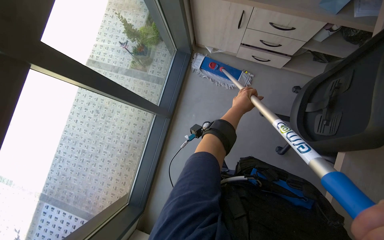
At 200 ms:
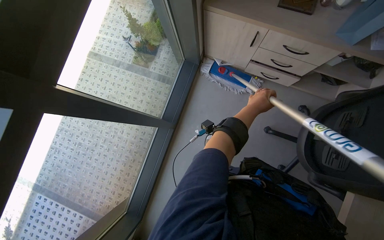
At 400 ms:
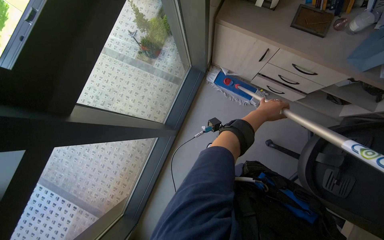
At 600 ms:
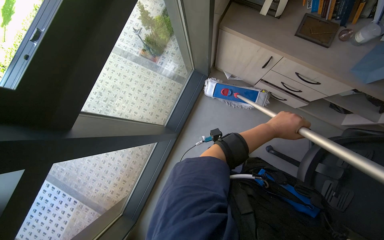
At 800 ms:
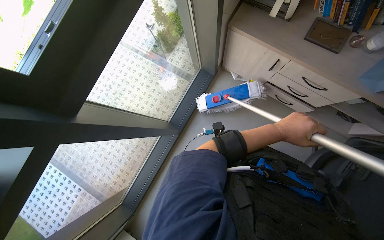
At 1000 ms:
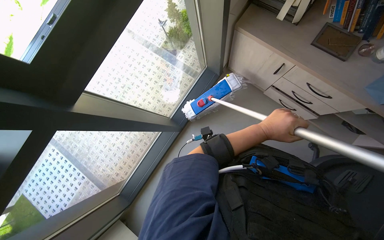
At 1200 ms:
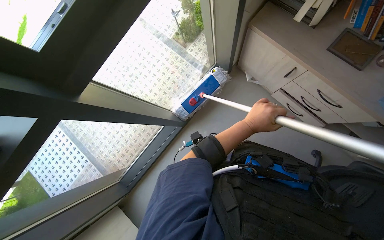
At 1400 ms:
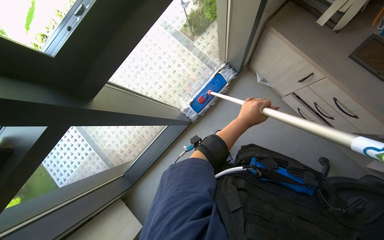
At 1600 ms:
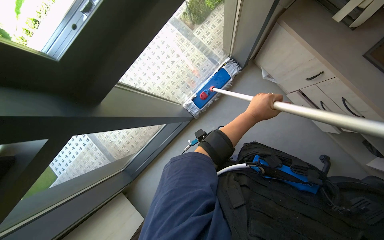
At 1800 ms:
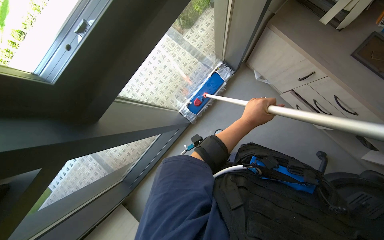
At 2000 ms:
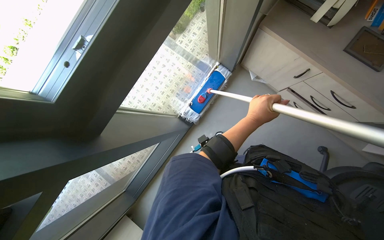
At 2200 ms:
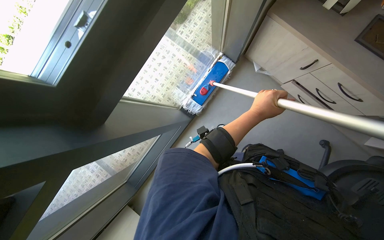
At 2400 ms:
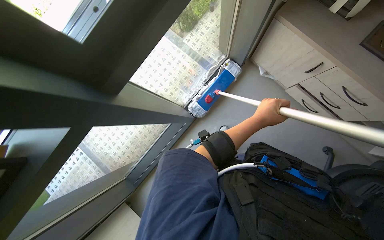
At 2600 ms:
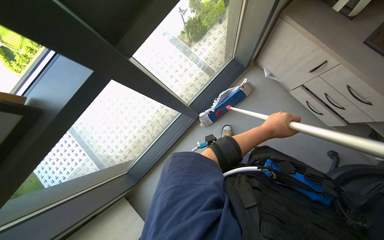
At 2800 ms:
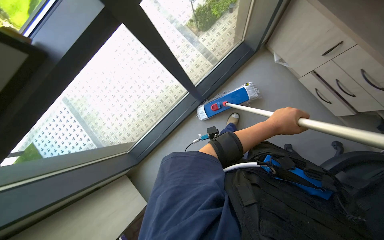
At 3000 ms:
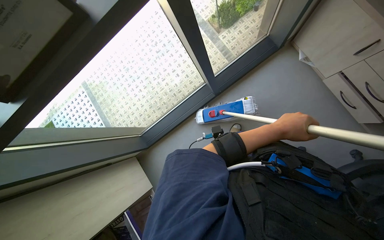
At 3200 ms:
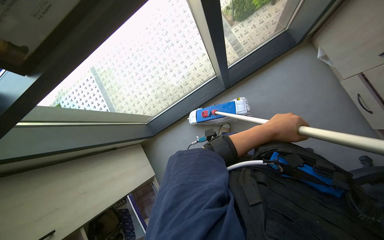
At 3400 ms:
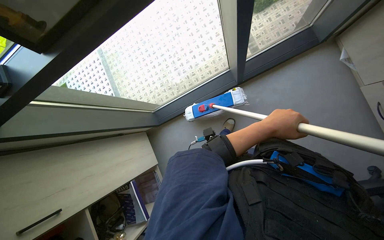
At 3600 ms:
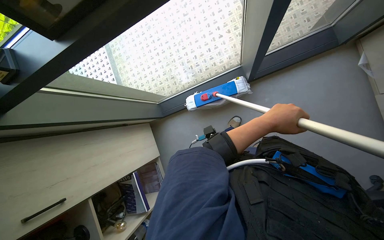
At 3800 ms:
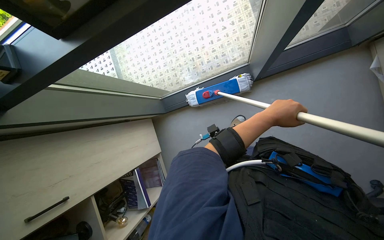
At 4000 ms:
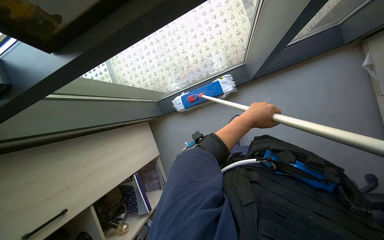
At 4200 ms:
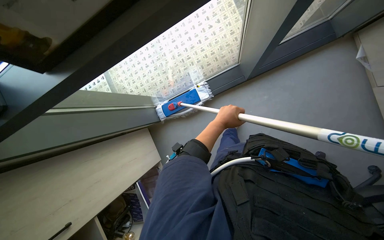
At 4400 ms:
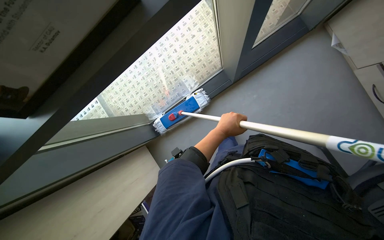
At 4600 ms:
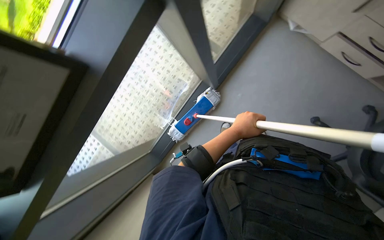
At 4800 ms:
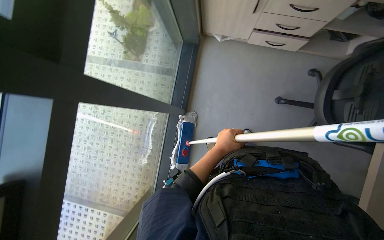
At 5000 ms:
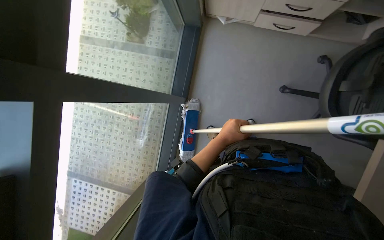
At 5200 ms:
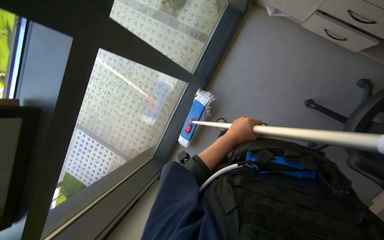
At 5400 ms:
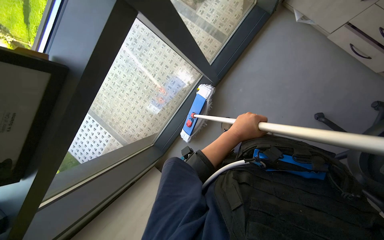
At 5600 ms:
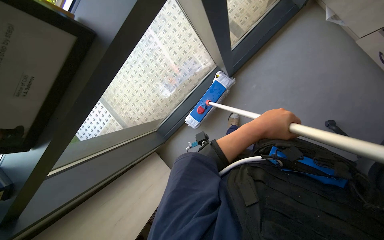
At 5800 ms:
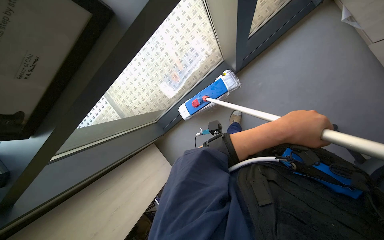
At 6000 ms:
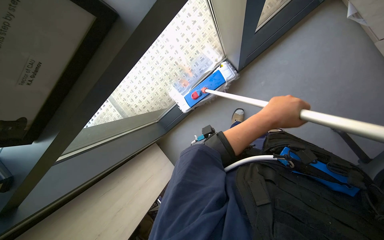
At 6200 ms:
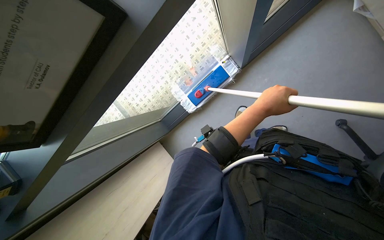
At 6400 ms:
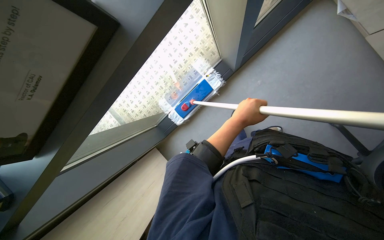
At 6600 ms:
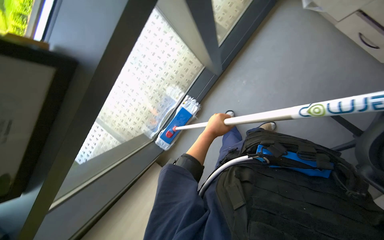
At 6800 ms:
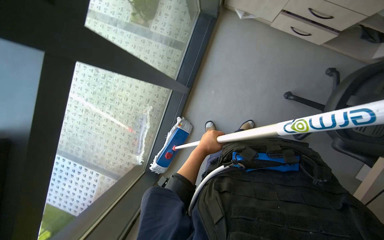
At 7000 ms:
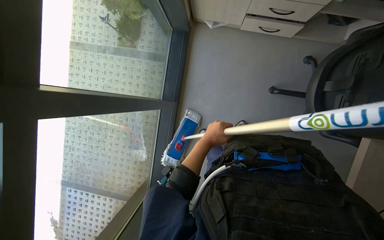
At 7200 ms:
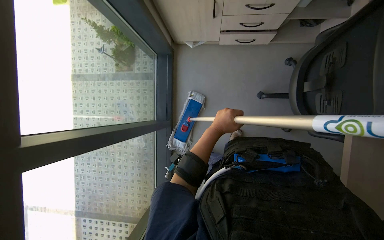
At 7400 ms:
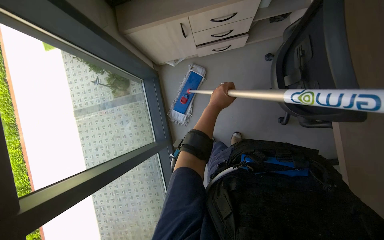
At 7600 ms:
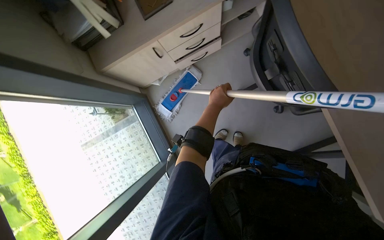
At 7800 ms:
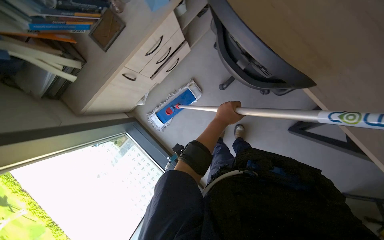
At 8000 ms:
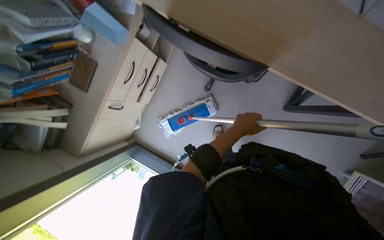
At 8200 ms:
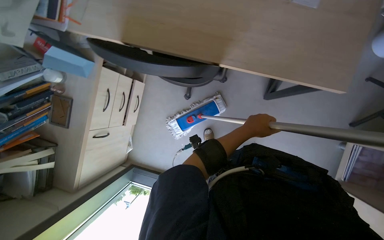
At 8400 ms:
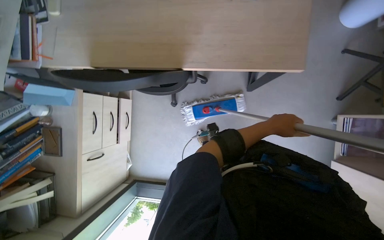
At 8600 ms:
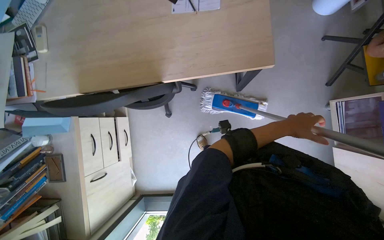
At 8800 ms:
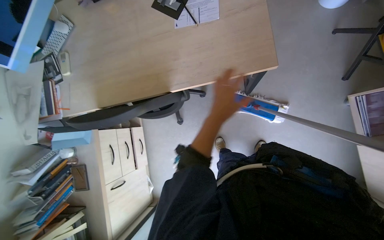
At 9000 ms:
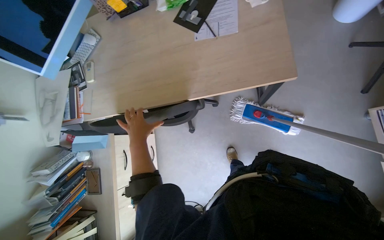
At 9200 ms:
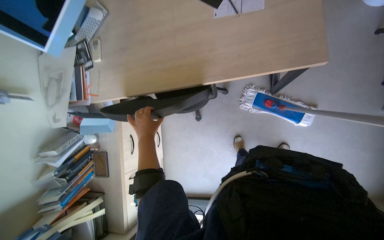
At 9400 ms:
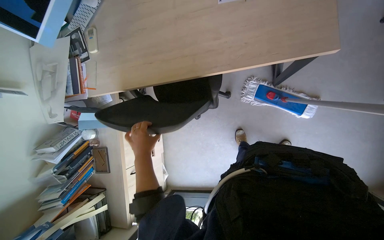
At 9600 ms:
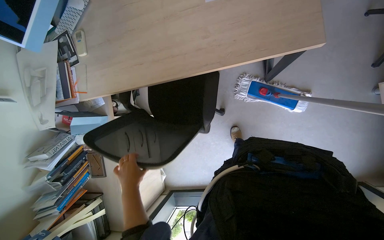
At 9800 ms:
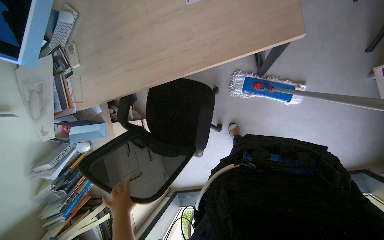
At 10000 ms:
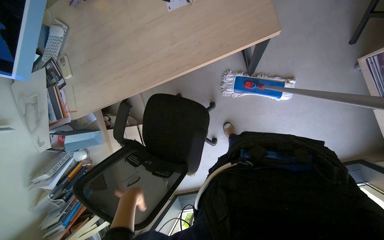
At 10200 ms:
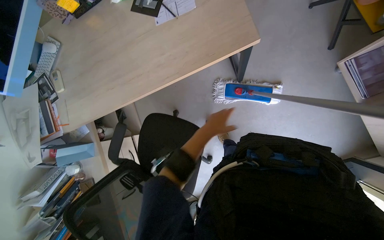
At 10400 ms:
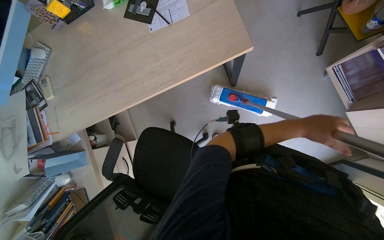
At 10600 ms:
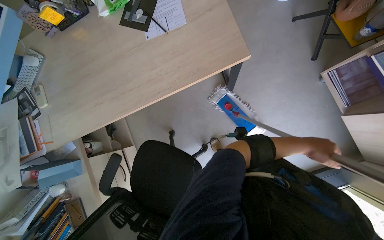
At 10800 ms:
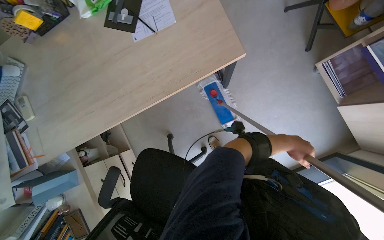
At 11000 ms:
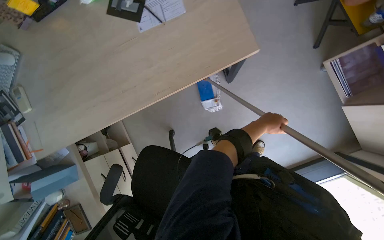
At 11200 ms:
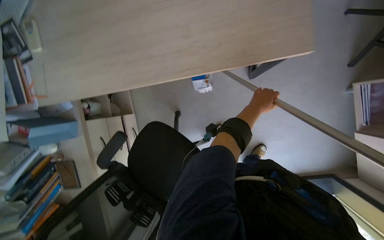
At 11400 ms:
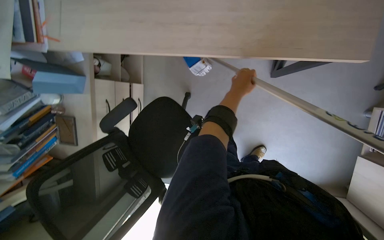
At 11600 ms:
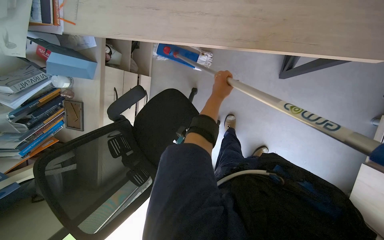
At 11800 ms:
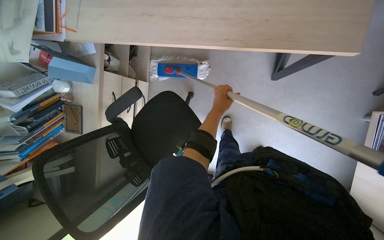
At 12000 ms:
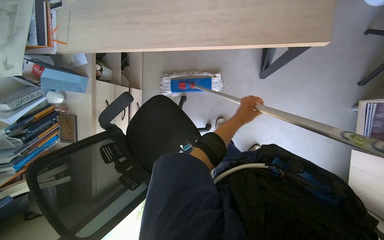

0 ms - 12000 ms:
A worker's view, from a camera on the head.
Job: mopping floor.
The whole recording: Mopping office floor. The worker mops the office floor, moving a chair to clean underneath.
0 ms - 1600 ms: The scene turns about 30 degrees clockwise in the picture.
4400 ms - 6000 ms: The wearer looks about 15 degrees further downward. The scene rotates clockwise by some 30 degrees.
6000 ms - 7600 ms: The camera is carried some 40 cm. The view tilts approximately 20 degrees upward. The scene turns roughly 65 degrees counterclockwise in the picture.
7600 ms - 9000 ms: The camera is carried about 40 cm. The camera pitches upward, by about 20 degrees. The scene turns approximately 70 degrees counterclockwise in the picture.

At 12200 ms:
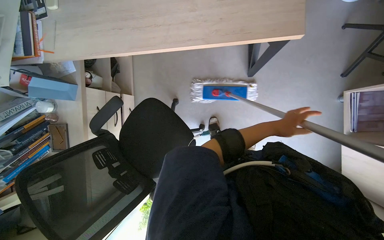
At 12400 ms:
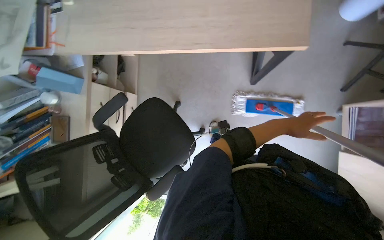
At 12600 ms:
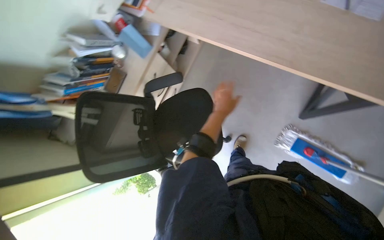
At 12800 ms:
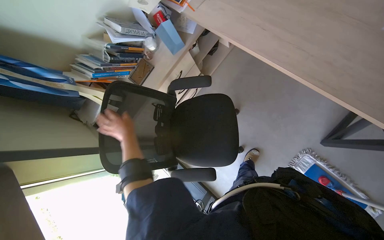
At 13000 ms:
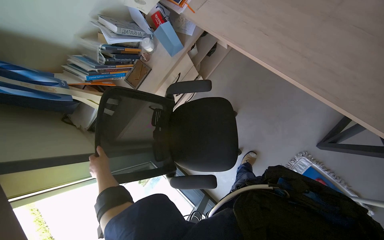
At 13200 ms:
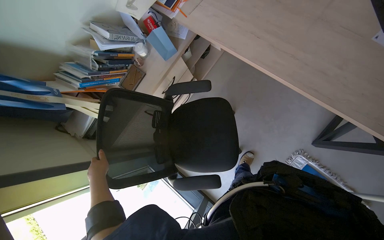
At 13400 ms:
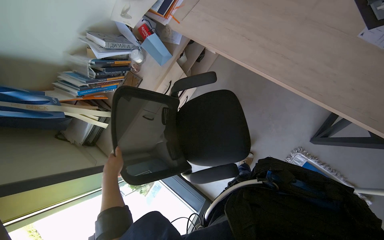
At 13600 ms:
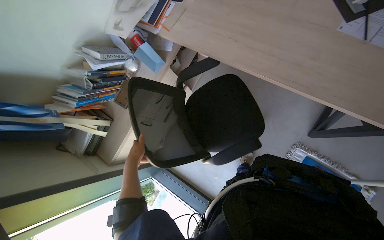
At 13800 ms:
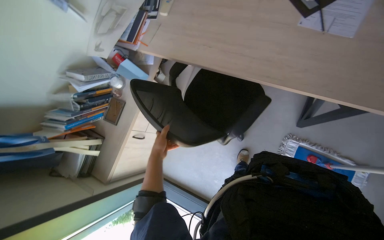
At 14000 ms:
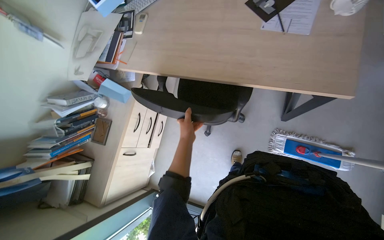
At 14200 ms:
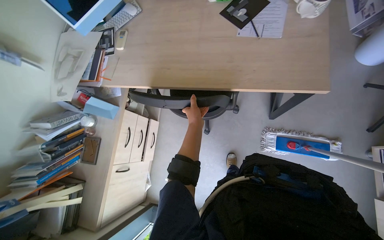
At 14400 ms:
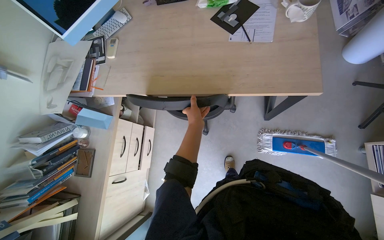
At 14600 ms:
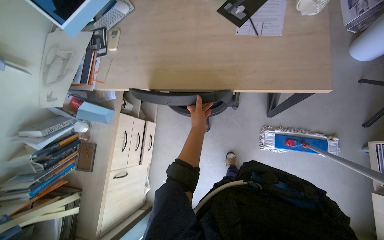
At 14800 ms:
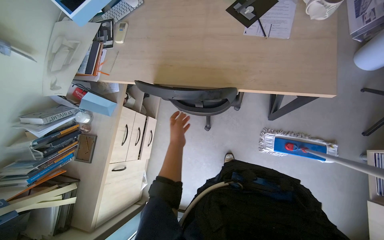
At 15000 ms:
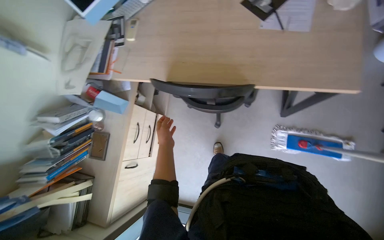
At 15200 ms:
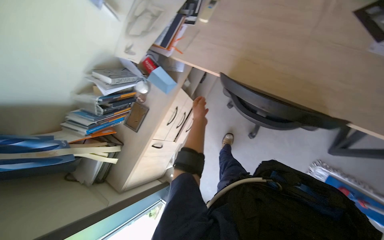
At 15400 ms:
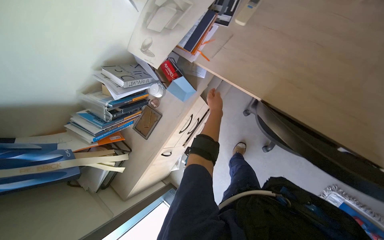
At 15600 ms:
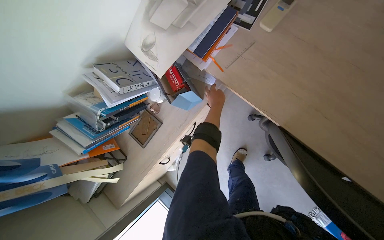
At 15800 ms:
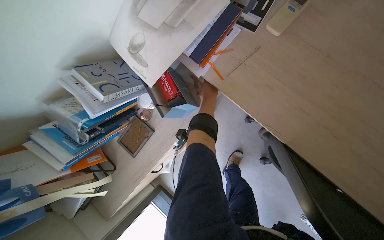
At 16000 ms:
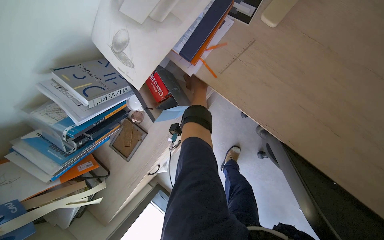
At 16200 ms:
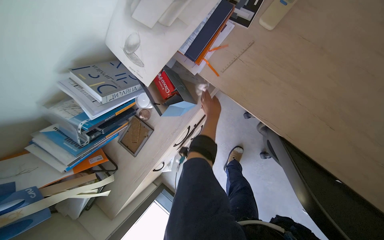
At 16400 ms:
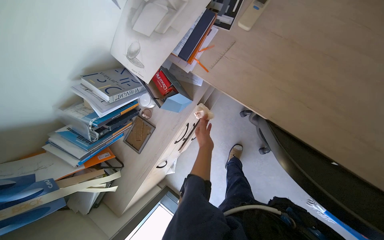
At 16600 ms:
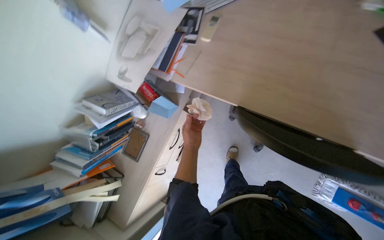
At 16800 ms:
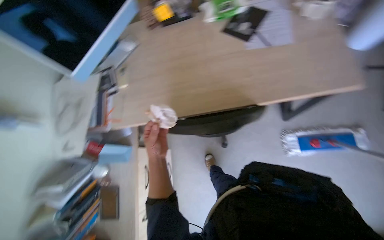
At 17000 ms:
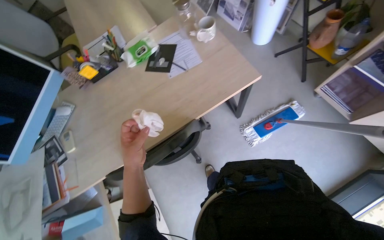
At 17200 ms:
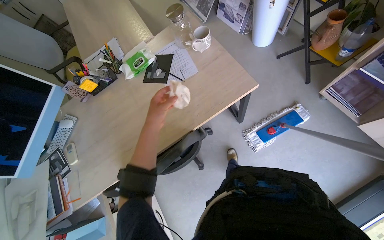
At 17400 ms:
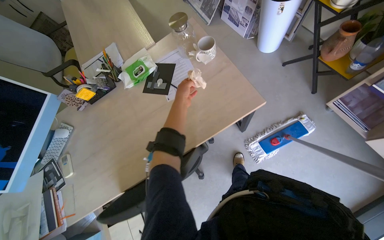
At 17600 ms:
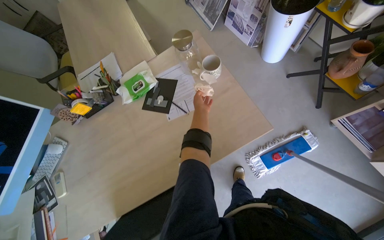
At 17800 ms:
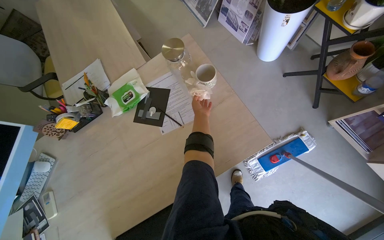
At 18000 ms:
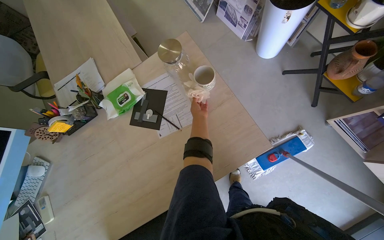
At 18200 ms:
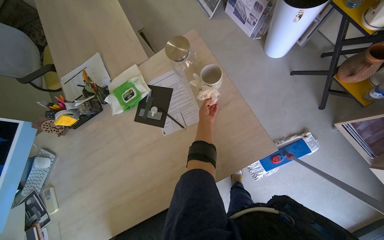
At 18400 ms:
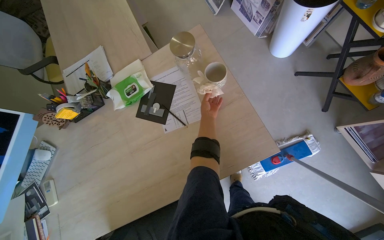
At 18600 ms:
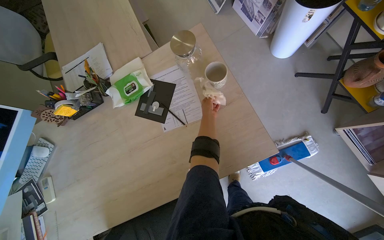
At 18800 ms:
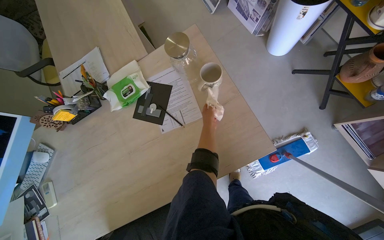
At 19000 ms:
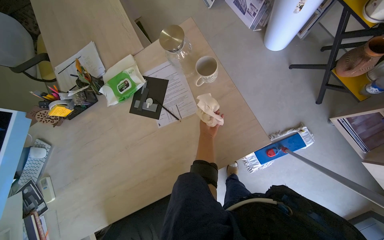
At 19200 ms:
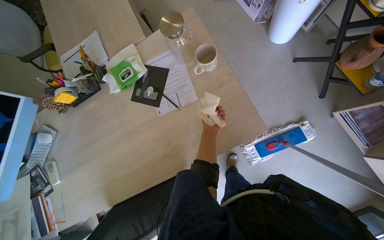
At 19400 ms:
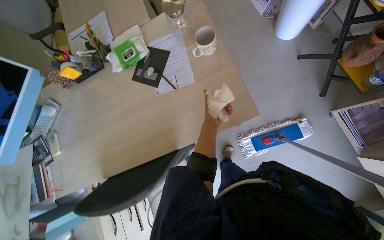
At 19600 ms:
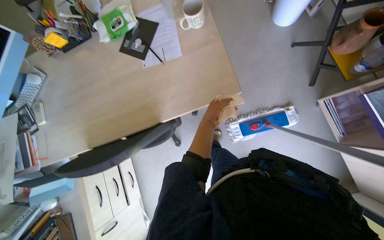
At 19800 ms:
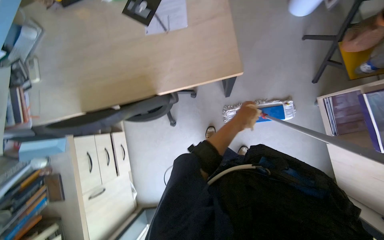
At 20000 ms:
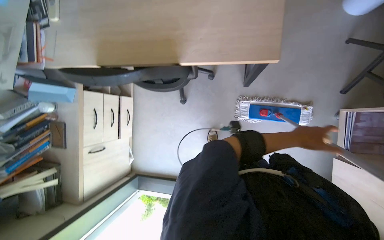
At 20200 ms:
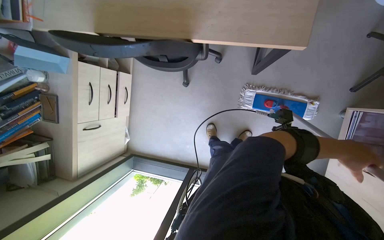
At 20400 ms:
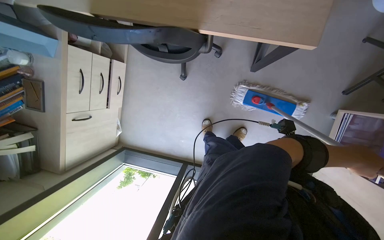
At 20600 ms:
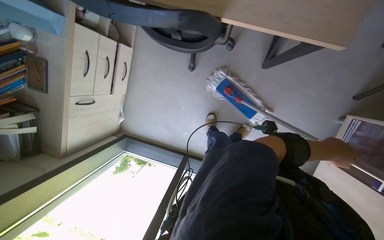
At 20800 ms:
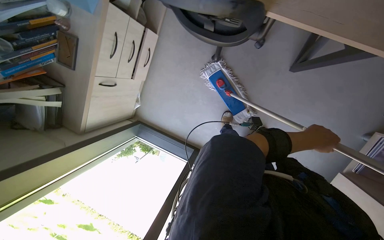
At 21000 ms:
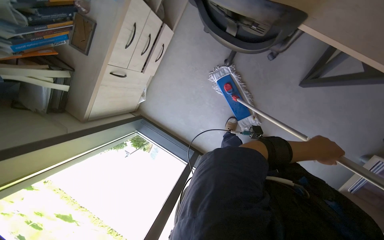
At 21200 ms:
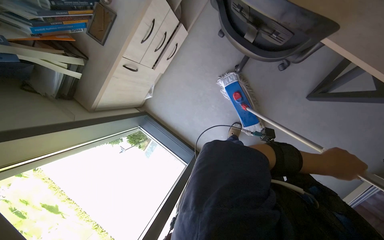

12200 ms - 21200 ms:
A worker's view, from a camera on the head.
Job: mopping floor.
The whole recording: Mopping office floor. The worker mops the office floor, moving a chair to clean underneath.
16600 ms - 18200 ms: The head travels roughly 70 cm. The wearer's head swings approximately 55 degrees to the right. The view tips upward by roughly 15 degrees.
18200 ms - 19800 ms: The camera pitches downward, by some 15 degrees. The left hand goes approximately 35 cm to the right and nearer to the camera.
19800 ms - 21200 ms: The head travels some 40 cm. The view tips downward by approximately 20 degrees. The scene rotates clockwise by some 45 degrees.
